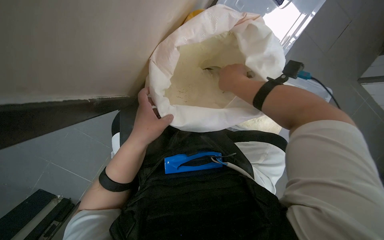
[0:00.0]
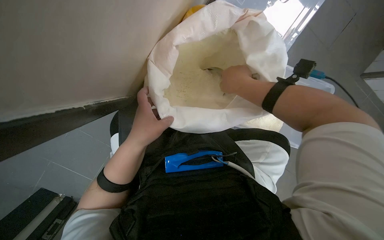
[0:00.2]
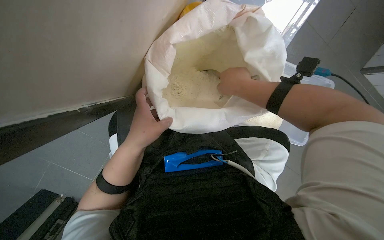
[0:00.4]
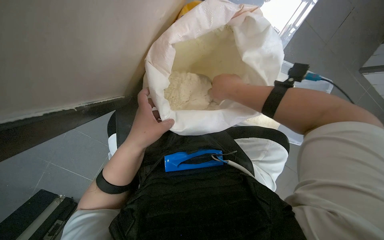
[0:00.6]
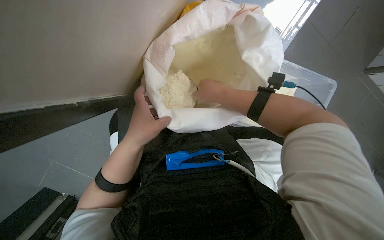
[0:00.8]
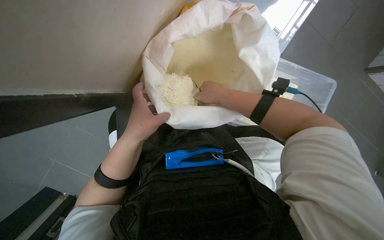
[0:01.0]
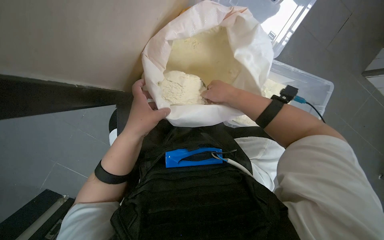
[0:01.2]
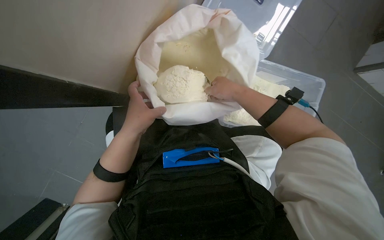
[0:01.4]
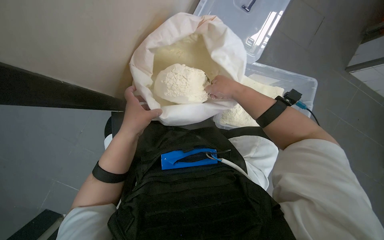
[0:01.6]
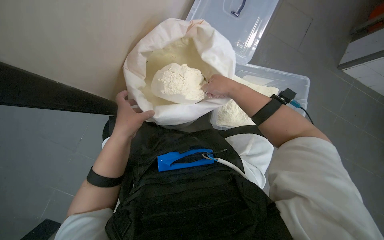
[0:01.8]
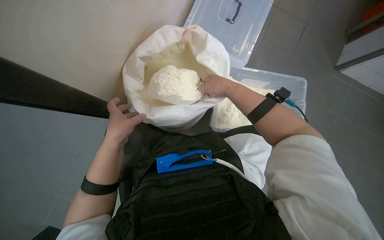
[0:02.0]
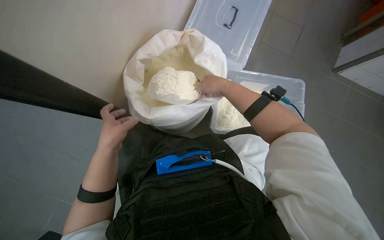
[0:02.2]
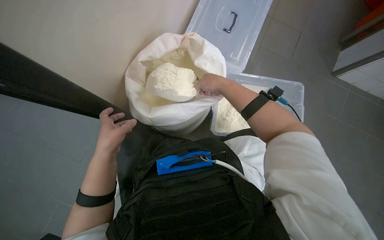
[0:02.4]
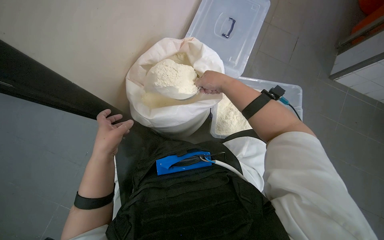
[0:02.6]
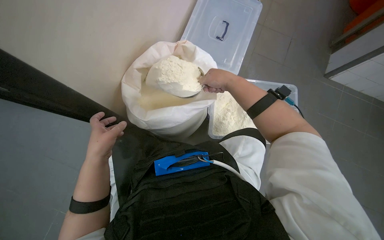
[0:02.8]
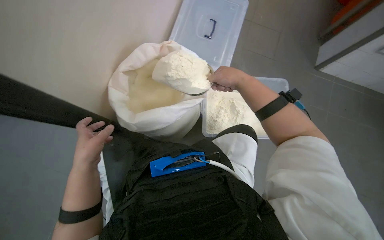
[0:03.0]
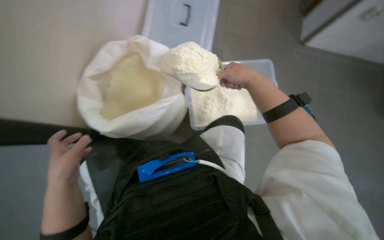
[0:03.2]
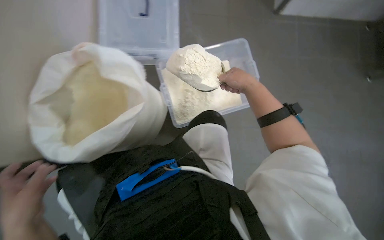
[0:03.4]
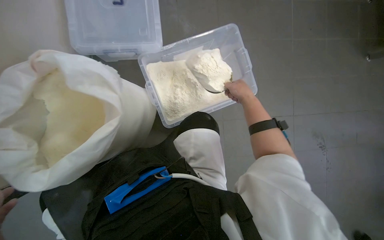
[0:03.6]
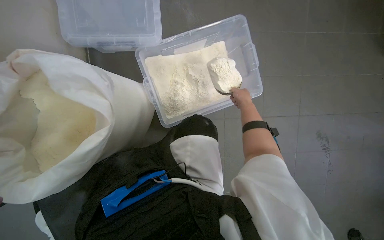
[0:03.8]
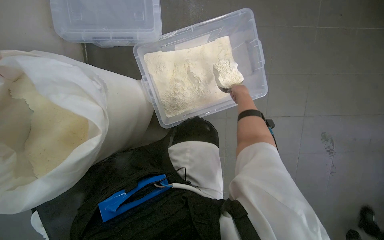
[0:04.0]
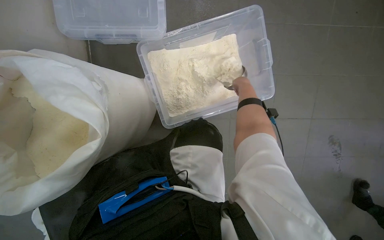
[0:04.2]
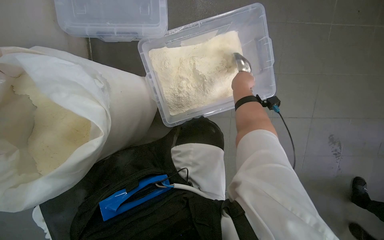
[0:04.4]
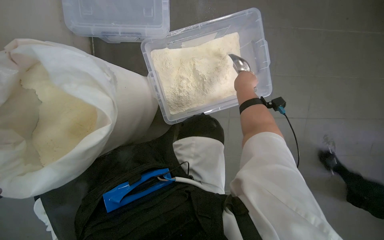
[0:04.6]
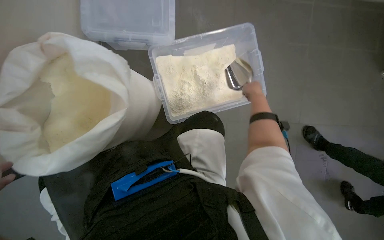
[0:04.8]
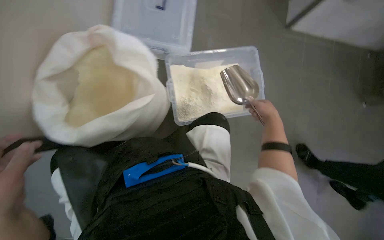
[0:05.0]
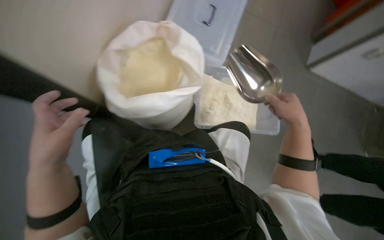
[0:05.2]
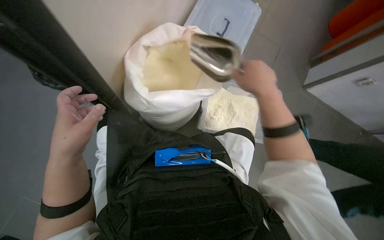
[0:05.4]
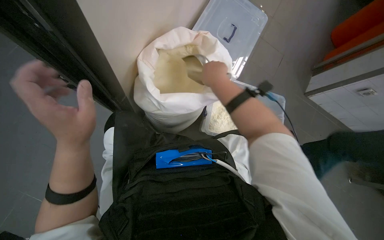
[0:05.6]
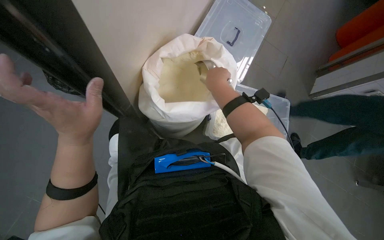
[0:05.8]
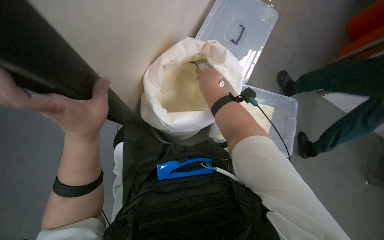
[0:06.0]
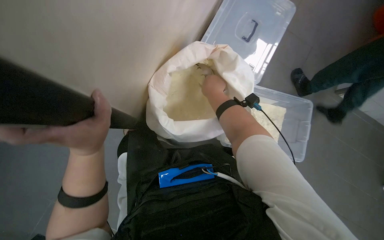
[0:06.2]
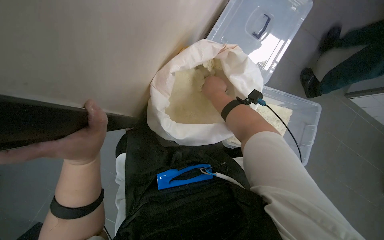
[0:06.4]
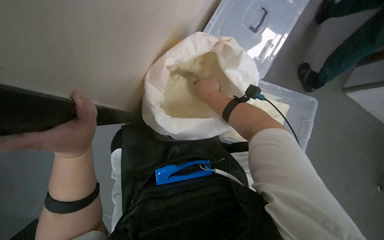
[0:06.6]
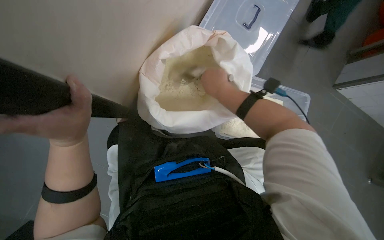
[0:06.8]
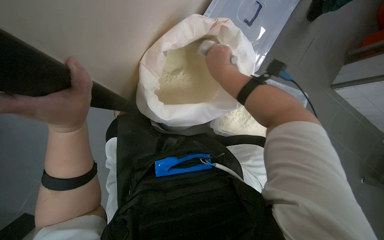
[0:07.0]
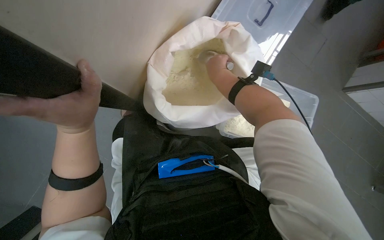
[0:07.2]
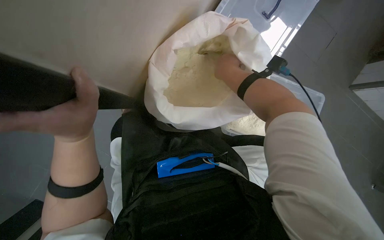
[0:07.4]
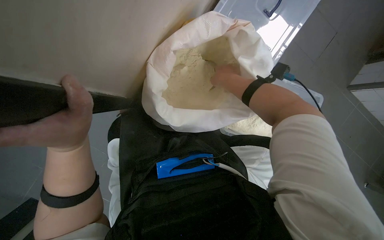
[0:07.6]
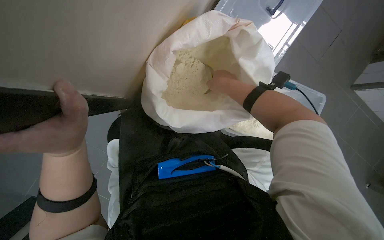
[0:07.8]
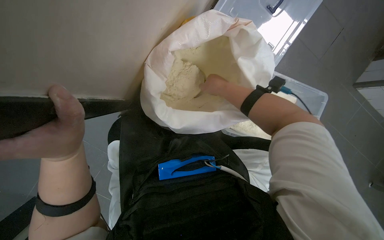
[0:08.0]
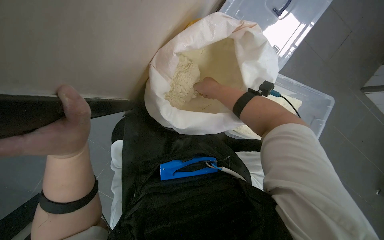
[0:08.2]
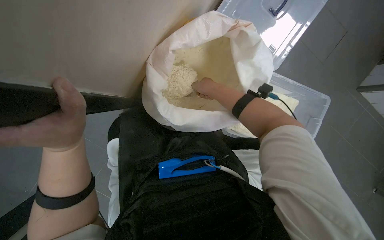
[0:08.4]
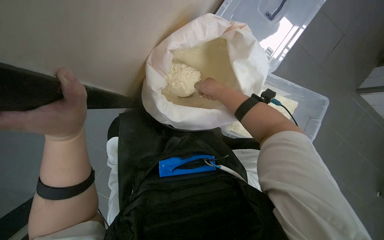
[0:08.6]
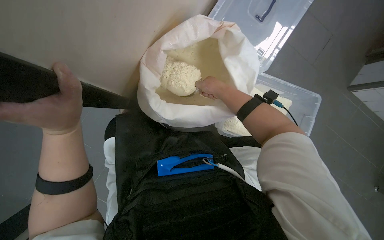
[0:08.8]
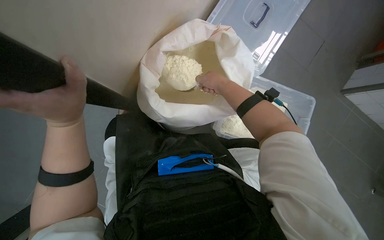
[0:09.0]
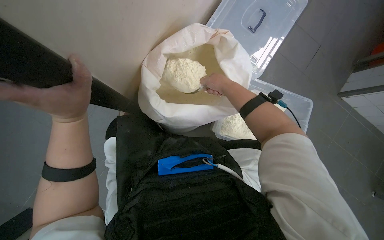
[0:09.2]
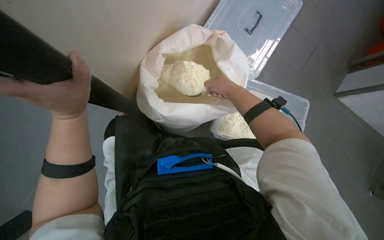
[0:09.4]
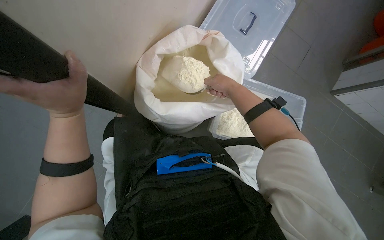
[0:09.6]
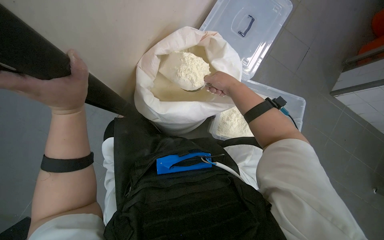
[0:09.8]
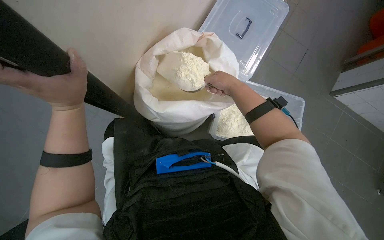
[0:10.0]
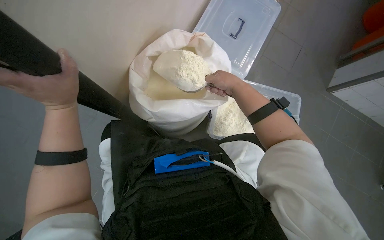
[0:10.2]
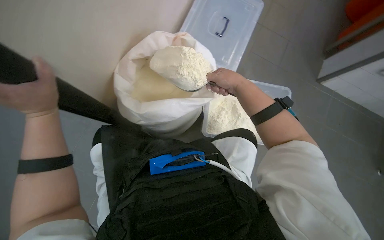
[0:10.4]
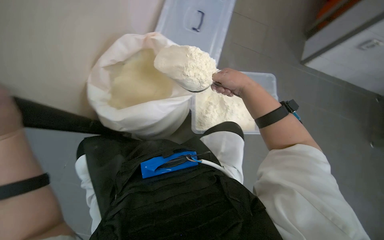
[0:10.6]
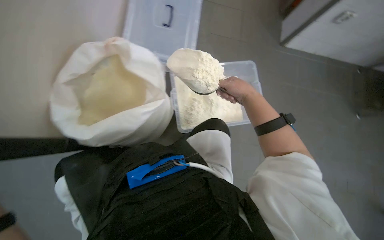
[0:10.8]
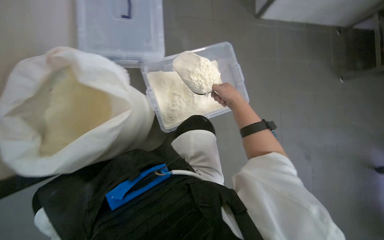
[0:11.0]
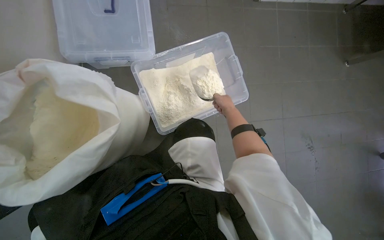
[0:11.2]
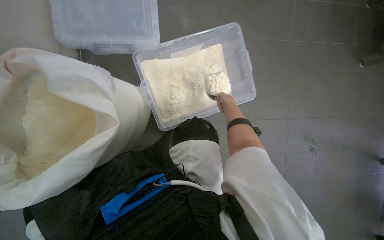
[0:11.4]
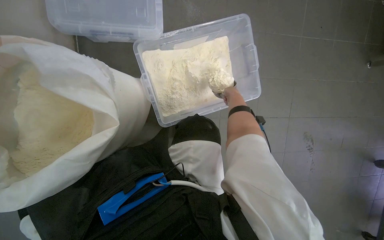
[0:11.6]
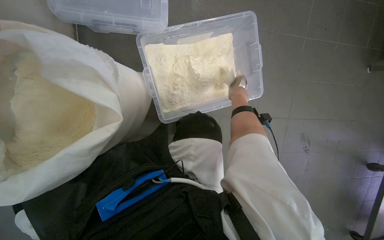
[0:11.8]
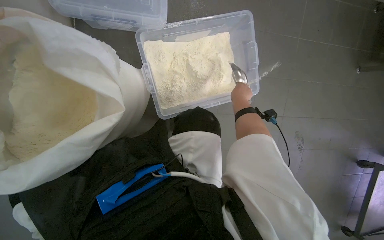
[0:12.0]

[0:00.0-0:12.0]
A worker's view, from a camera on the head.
Job: preparing food.
The whole recording: Scooping powder into container. The worker scoops powder from a large bag into a clear plastic container.
0:03.0 to 0:04.4: The wearer looks roughly 15 degrees further downward.
0:04.4 to 0:06.0: The wearer looks about 20 degrees further upward. The right hand is displaced to the left and nearer to the camera by approximately 40 cm.
0:06.0 to 0:07.6: The hands work in one place, with small movements.
0:07.6 to 0:09.0: The hands are busy where they are.
0:10.4 to 0:12.0: The camera pitches downward, by about 20 degrees.

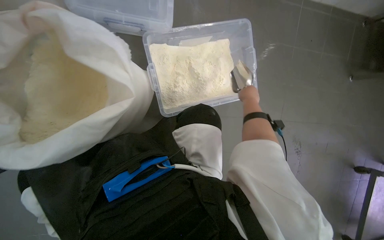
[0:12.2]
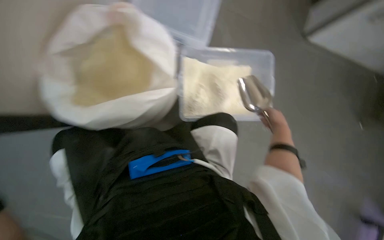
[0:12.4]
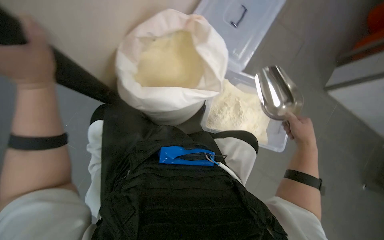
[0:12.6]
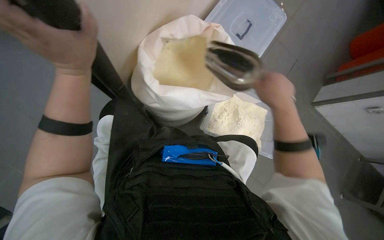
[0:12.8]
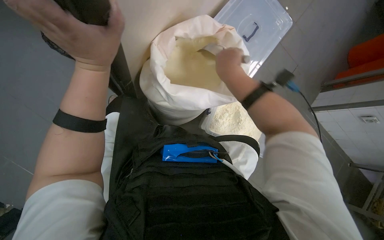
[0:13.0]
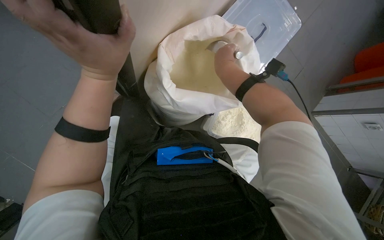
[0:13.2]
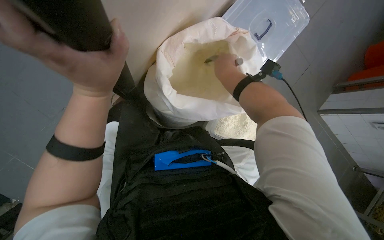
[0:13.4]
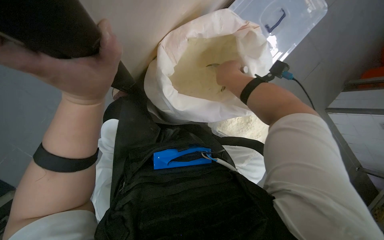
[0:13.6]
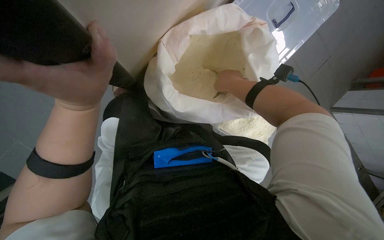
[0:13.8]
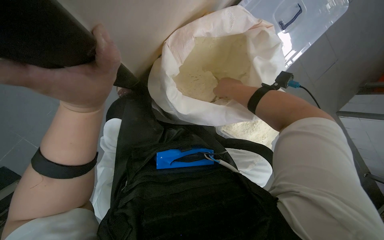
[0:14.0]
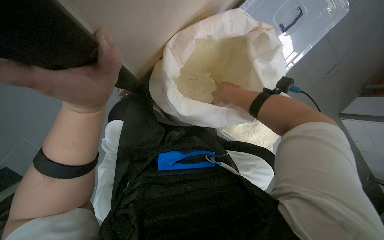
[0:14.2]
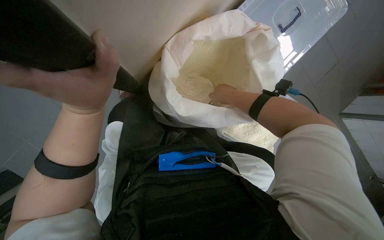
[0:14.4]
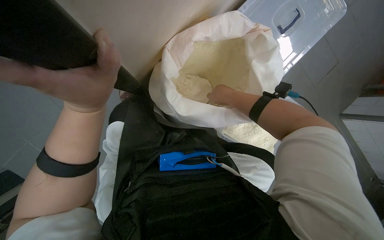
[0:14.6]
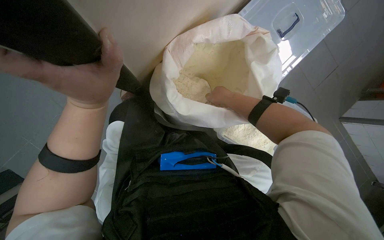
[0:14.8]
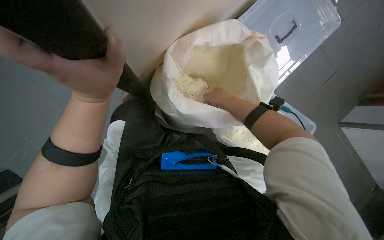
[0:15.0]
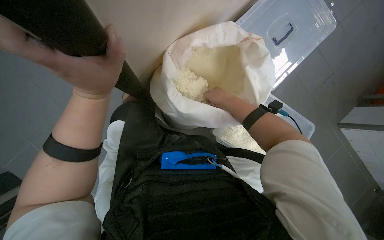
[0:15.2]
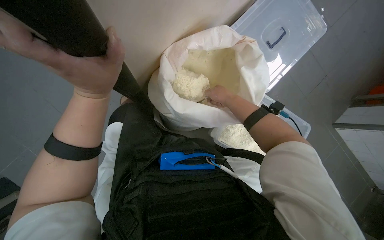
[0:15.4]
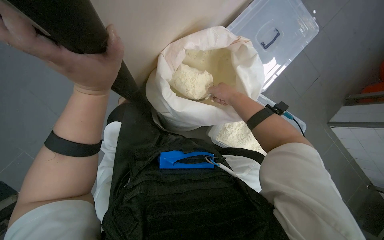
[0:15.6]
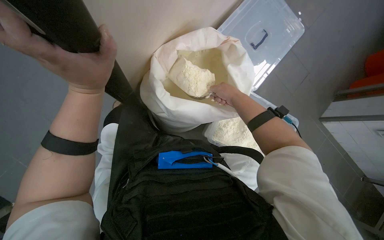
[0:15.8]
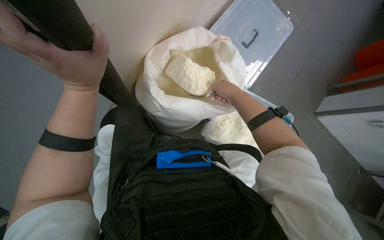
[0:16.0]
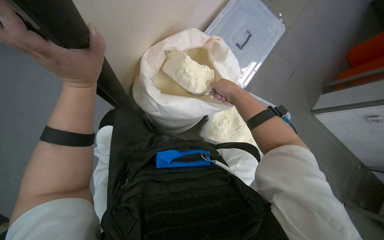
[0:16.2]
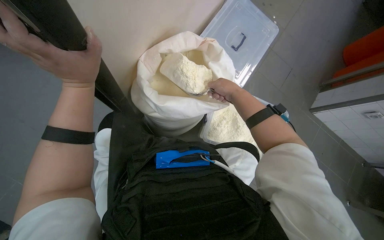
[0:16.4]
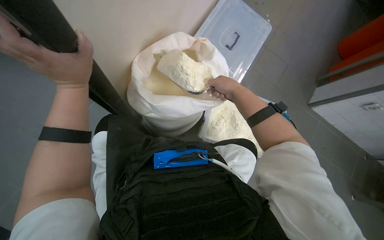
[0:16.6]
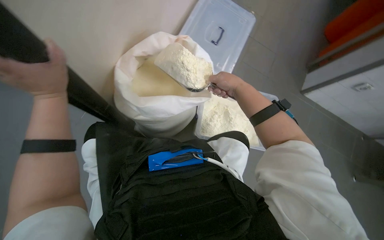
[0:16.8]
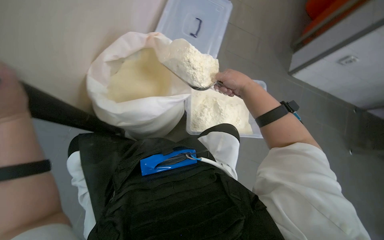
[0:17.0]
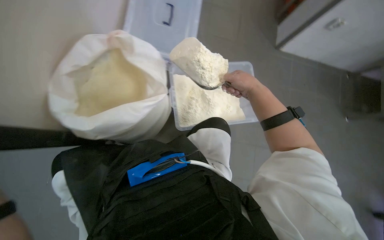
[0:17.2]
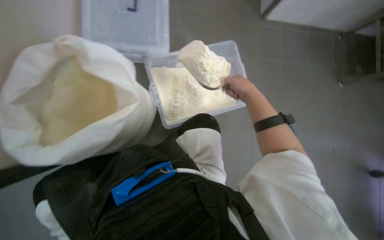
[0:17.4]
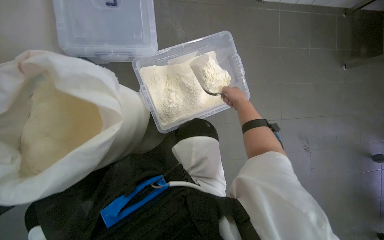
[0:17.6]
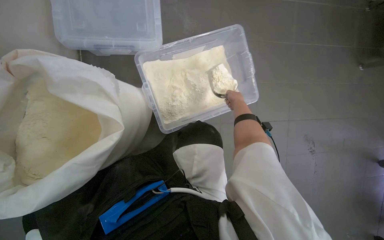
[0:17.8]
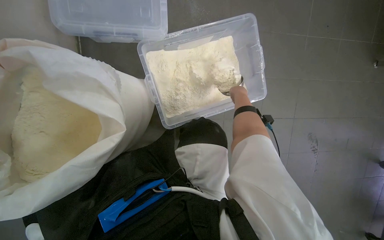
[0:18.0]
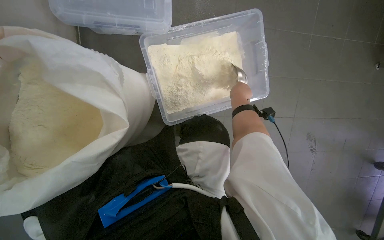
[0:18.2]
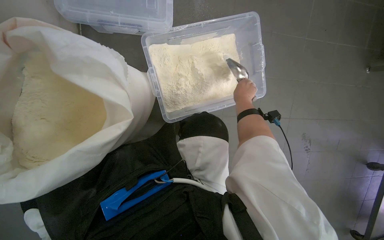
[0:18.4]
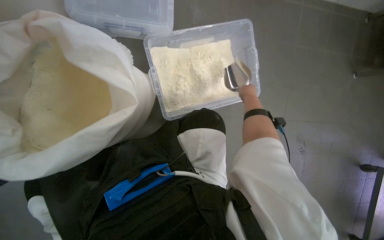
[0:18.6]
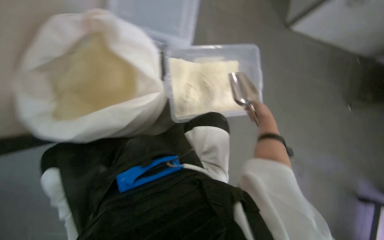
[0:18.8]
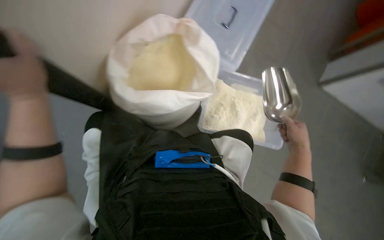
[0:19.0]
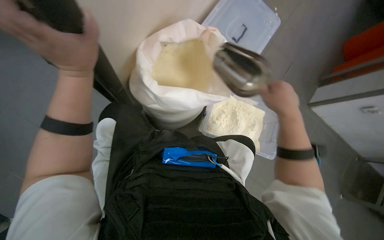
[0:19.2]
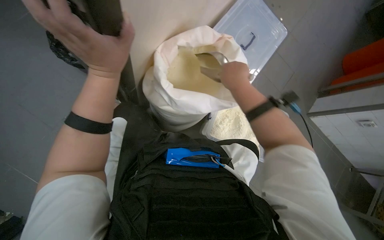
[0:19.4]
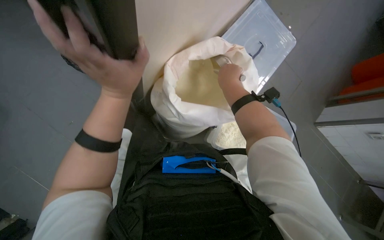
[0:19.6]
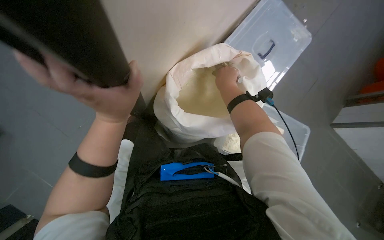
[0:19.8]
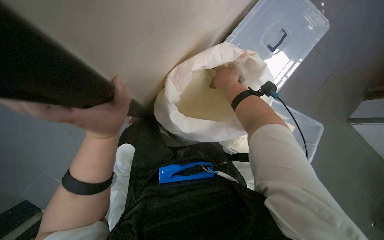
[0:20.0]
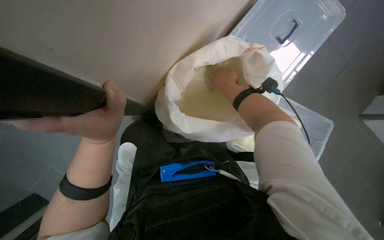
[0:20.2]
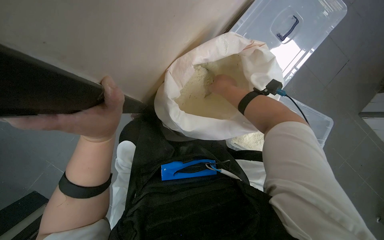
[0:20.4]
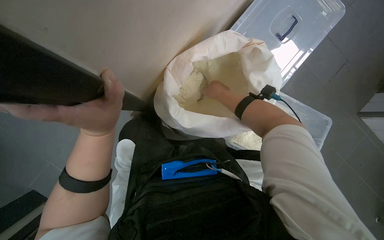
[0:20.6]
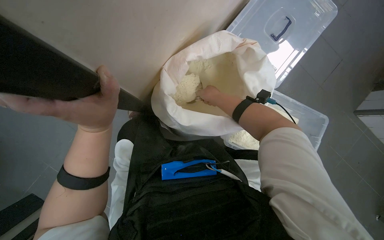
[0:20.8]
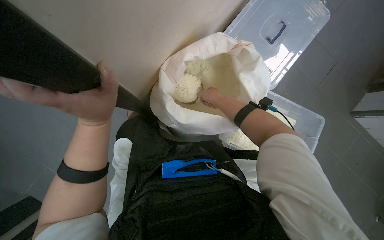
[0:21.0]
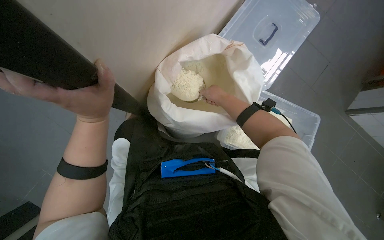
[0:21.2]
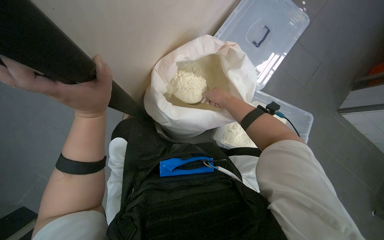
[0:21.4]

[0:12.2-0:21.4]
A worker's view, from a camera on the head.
Job: preparing food.
The whole recording: Scooping powder into container. The worker scoops powder from a large bag into a clear plastic container.
0:12.2 to 0:13.8: The scene rotates clockwise by roughly 40 degrees.
0:13.8 to 0:15.2: The hands make small movements and keep their place.
0:16.8 to 0:18.4: The camera pitches downward, by roughly 20 degrees.
0:18.4 to 0:19.8: The wearer looks some 20 degrees further upward. The scene rotates clockwise by about 40 degrees.
